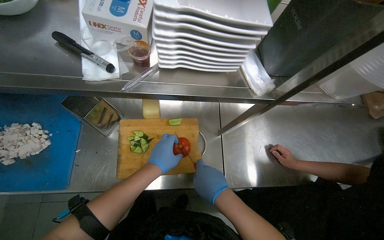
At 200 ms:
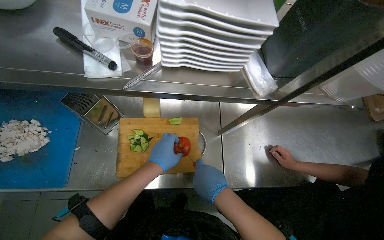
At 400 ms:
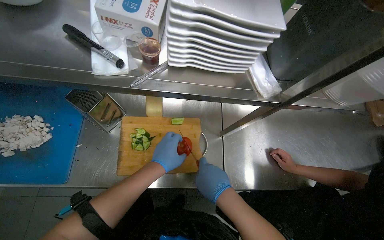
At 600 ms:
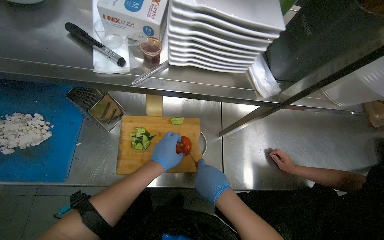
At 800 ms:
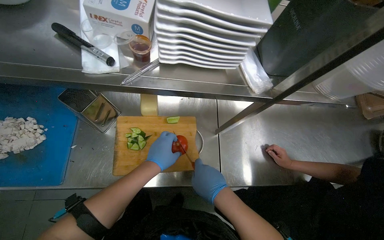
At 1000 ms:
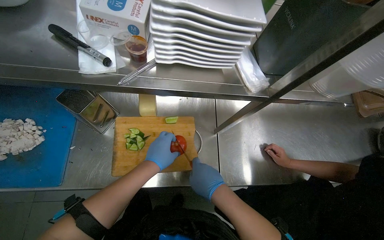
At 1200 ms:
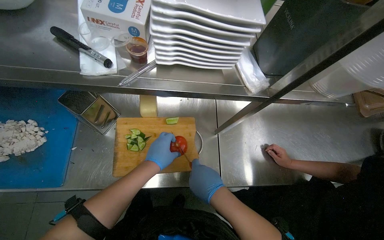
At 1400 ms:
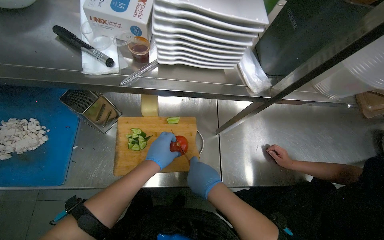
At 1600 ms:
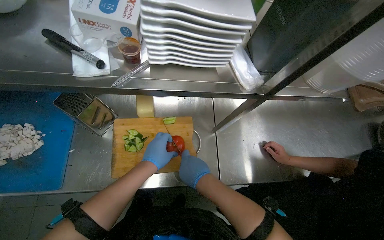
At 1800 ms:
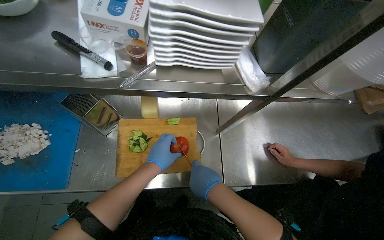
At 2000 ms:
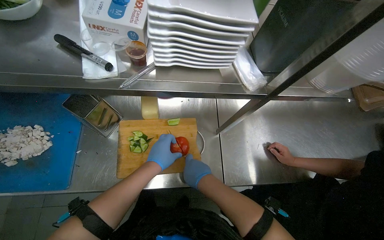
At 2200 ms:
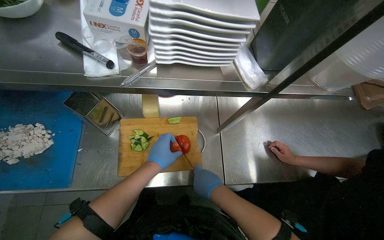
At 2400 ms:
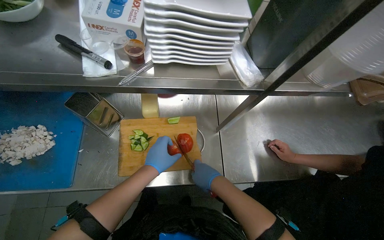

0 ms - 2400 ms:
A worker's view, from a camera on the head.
Job: preparing food.
The whole recording: Chopping cucumber. The worker chops a cucumber on a wooden cutting board.
0 ms - 2400 ms: The hands work in one place, with small movements.

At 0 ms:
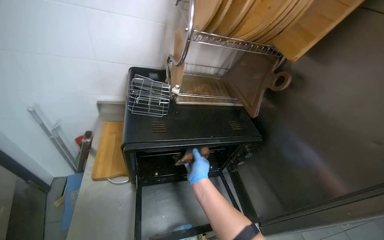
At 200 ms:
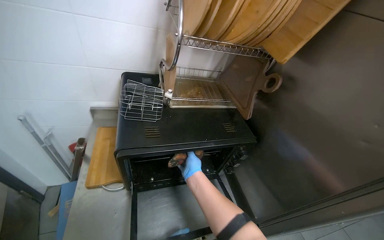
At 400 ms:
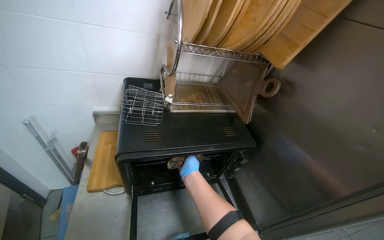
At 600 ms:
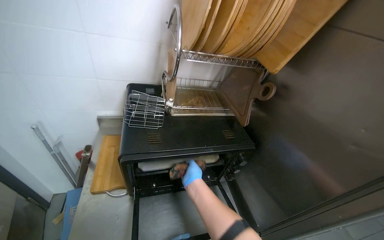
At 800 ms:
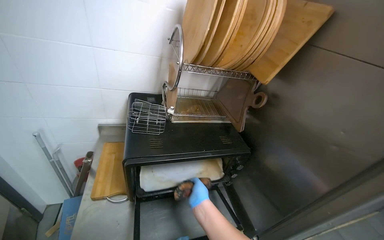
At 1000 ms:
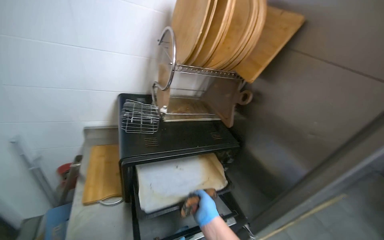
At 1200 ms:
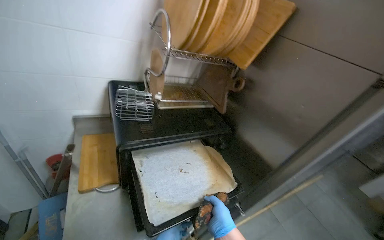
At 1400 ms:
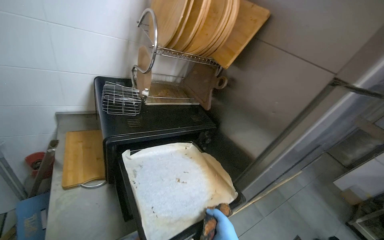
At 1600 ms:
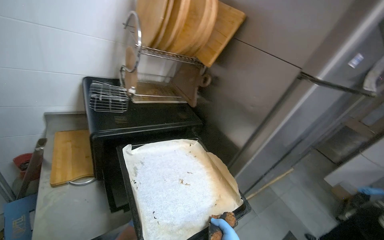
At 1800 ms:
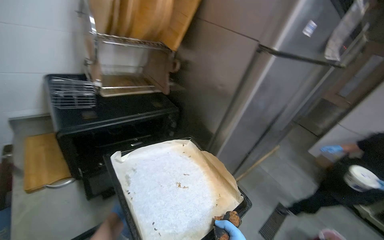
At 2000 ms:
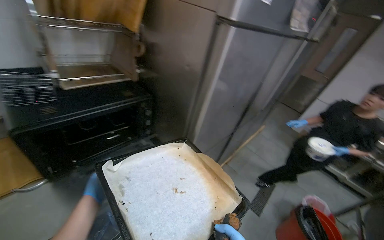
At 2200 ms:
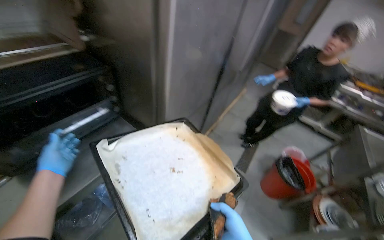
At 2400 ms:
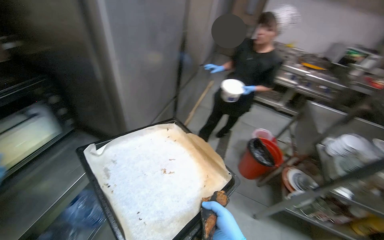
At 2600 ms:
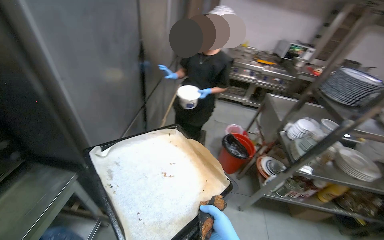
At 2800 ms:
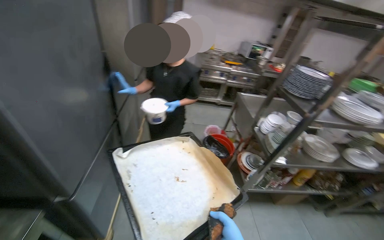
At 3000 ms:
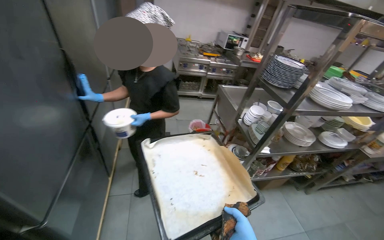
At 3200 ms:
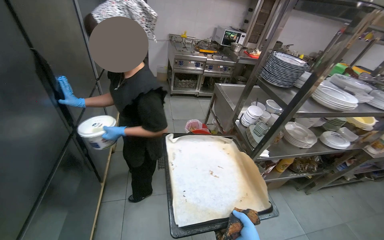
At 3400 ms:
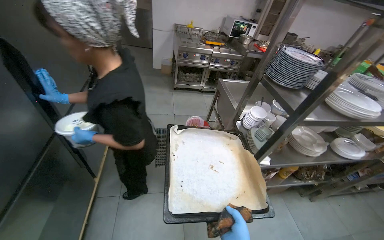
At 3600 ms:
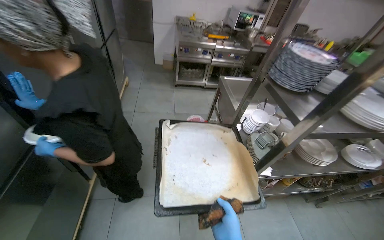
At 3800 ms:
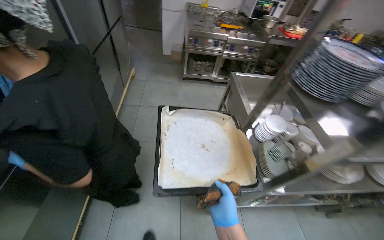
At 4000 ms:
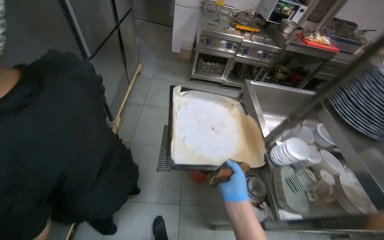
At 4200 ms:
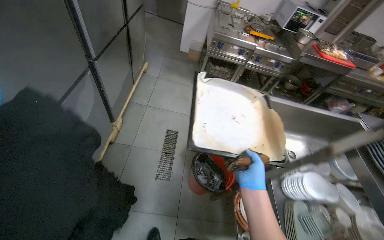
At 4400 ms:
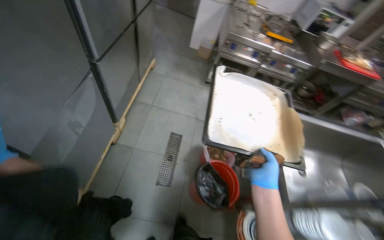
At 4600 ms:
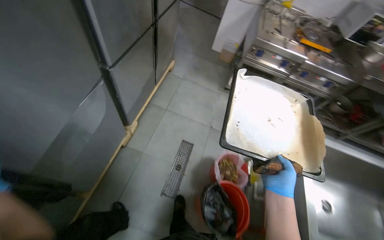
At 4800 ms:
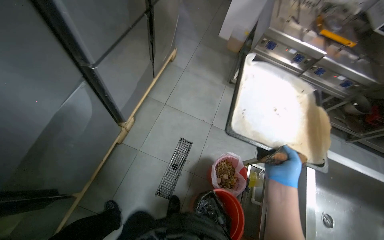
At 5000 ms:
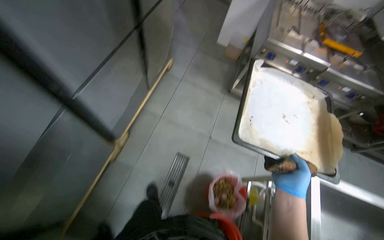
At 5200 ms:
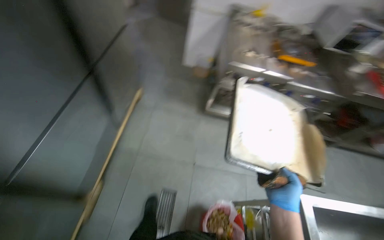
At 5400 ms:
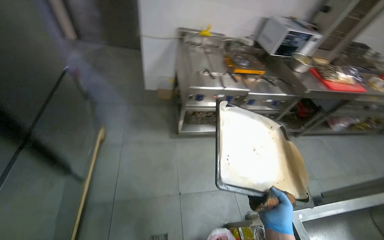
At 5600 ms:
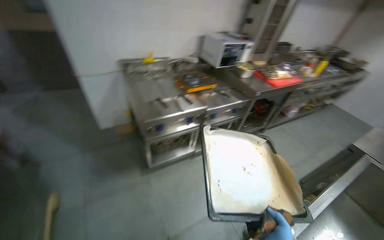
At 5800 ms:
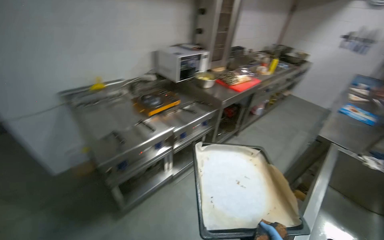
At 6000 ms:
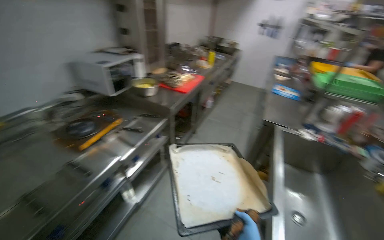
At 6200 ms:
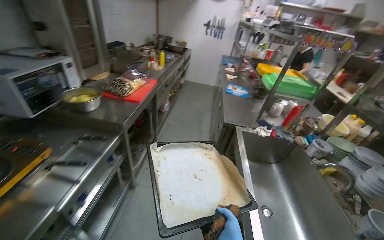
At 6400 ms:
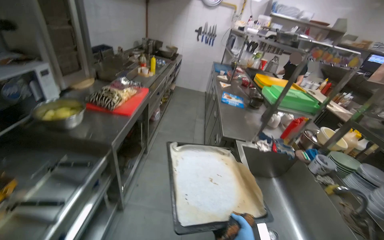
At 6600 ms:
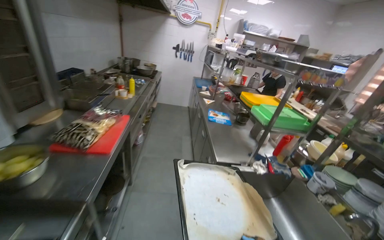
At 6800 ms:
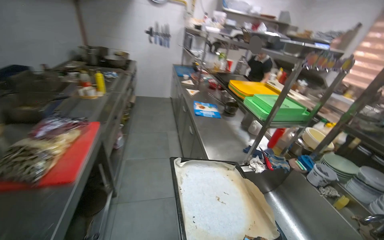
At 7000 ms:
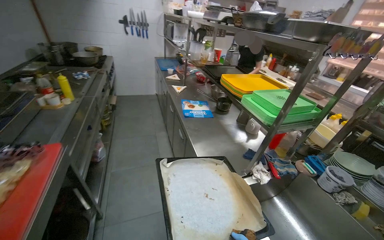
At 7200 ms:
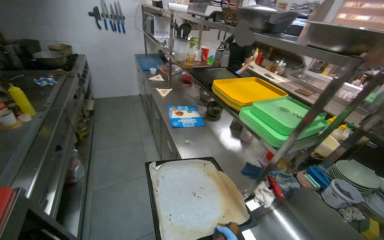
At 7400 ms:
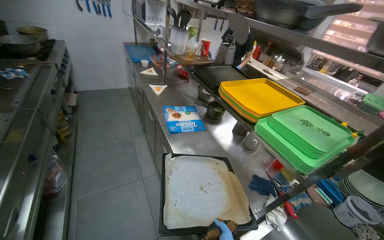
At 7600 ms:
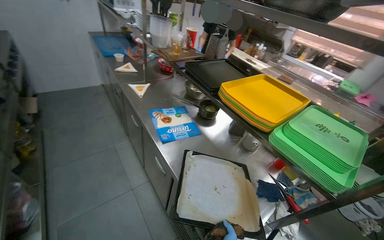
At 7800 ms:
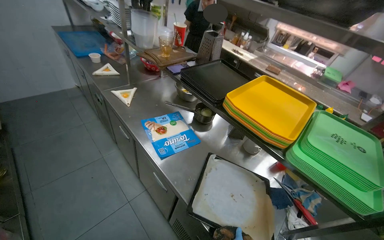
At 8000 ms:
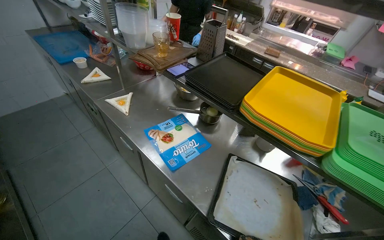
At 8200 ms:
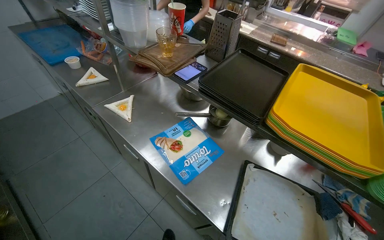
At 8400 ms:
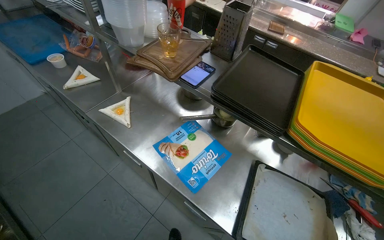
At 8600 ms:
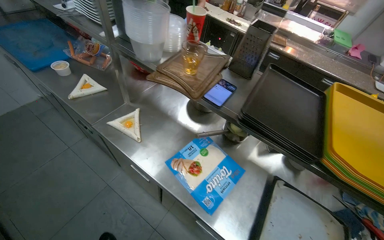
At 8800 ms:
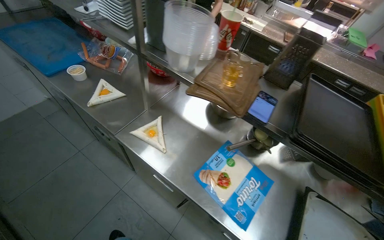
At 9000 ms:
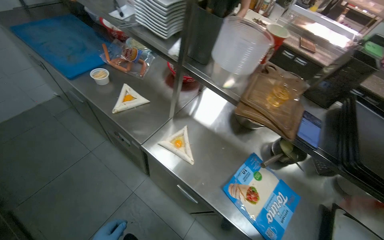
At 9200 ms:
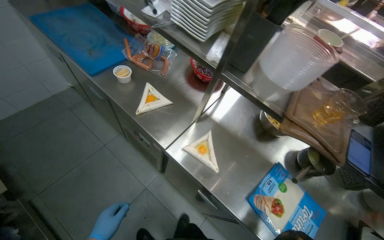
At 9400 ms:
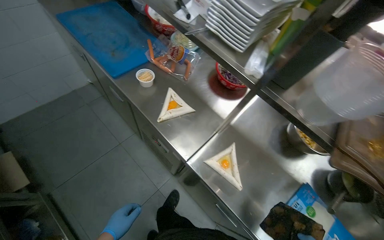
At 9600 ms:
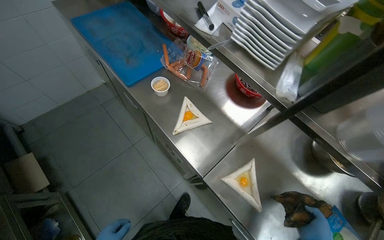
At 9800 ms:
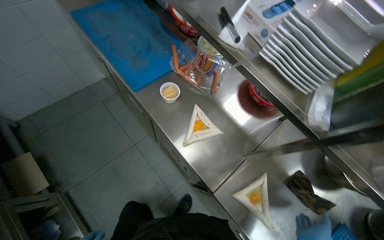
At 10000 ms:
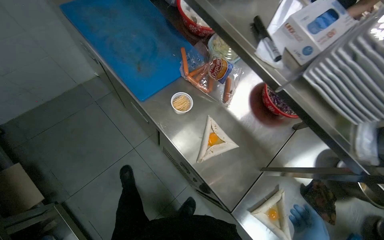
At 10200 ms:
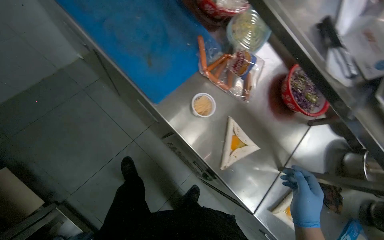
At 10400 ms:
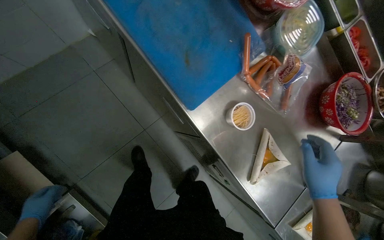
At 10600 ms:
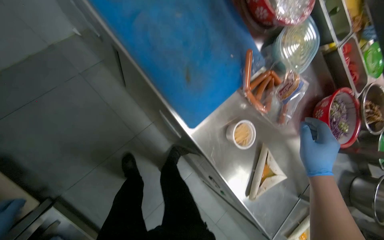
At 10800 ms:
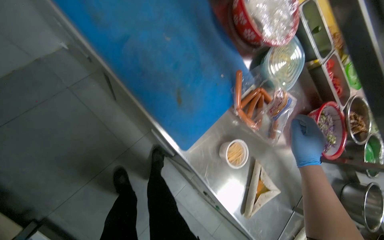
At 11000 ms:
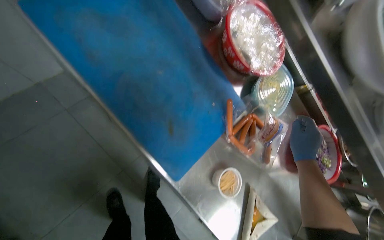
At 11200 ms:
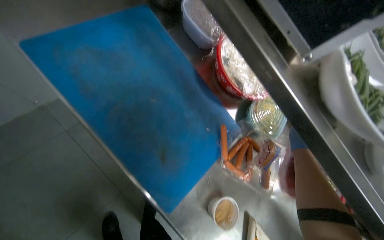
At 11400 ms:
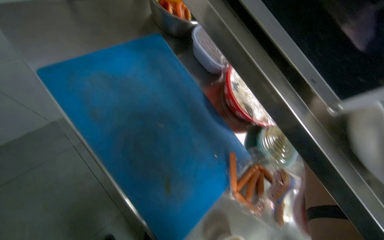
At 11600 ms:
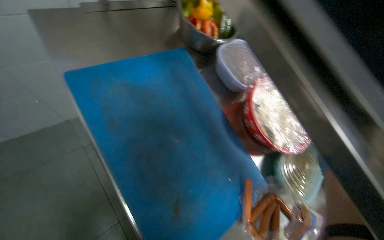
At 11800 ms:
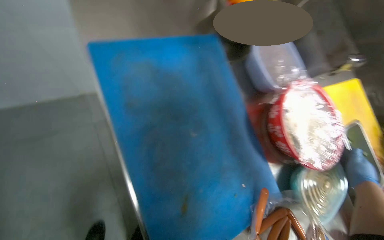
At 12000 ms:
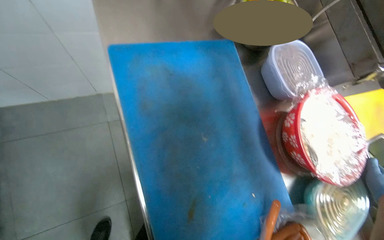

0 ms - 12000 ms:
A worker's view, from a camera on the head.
Job: preparing food.
The whole recording: Taking meal from microwave oven. The worker takes the meal from the microwave oven.
0 ms - 1600 ms: The view pans to the right by roughly 20 degrees.
1600 ms - 3000 ms: The camera travels roughly 40 cm. The wearer looks roughly 70 degrees further to the right. The view tips downward by approximately 15 degrees.
3000 ms - 4400 ms: The camera is carried about 80 cm. The wearer looks about 15 degrees further downward.
4400 ms - 6000 ms: The wearer moves approximately 1 m. The head rotates some 70 degrees to the right.
6000 ms - 7600 ms: The wearer moves some 1.5 m. The wearer looks some 60 degrees further to the right. The view tilts some 15 degrees downward.
7600 ms - 9000 ms: The wearer moves approximately 1 m. The head turns to the right by some 20 degrees. The camera pitches downward, by about 15 degrees.
9000 ms - 10400 ms: The camera is carried about 1 m. The view tips downward by roughly 30 degrees.
10400 ms - 12000 ms: The camera pitches upward, by approximately 20 degrees.

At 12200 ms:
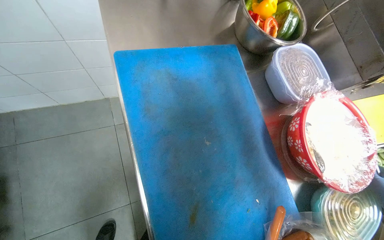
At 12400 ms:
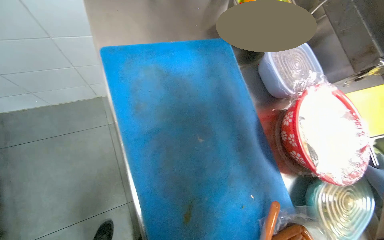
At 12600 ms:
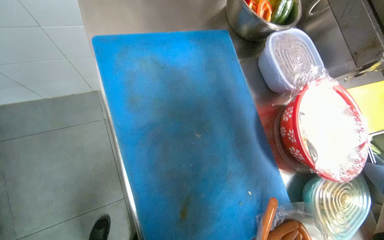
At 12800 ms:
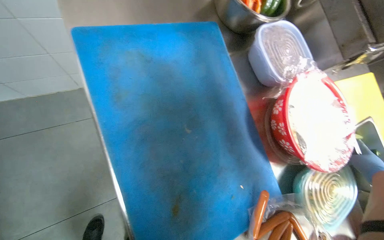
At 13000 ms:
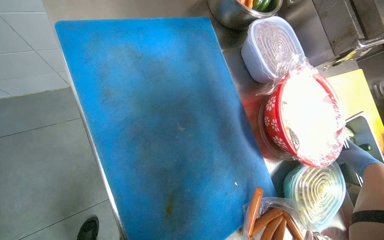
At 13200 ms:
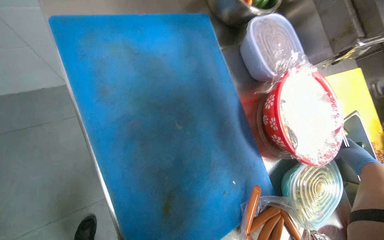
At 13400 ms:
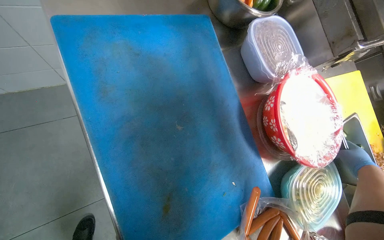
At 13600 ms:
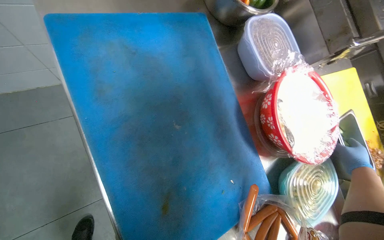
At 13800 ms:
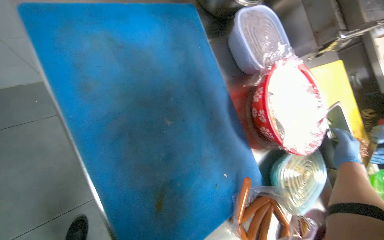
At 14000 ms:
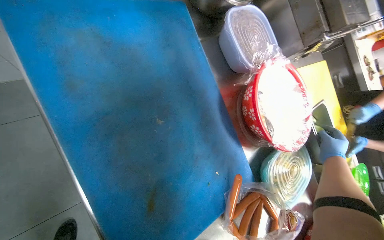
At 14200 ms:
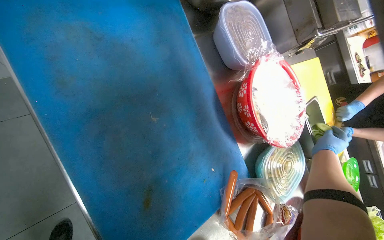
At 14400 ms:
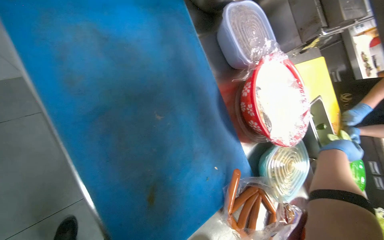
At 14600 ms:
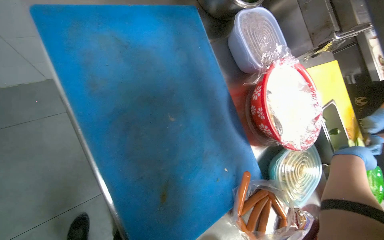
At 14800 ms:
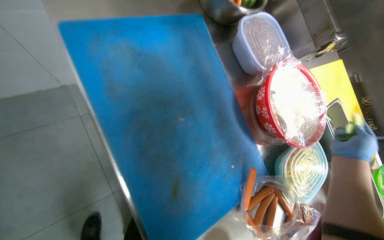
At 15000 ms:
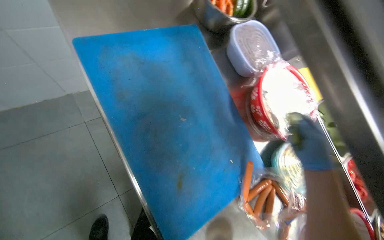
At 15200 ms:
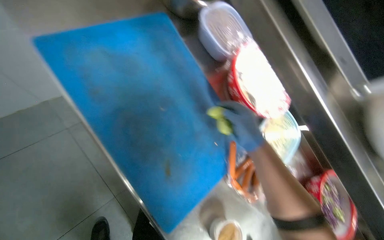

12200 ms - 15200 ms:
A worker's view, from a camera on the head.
Job: preparing food.
The whole recording: Taking meal from microwave oven. The worker takes the meal from the microwave oven.
13800 ms - 15200 ms: The right hand moves to the left and nearer to the camera, roughly 30 cm.

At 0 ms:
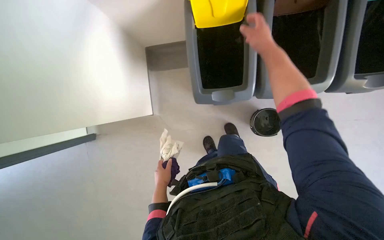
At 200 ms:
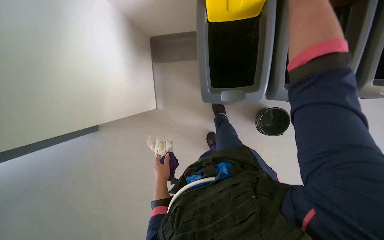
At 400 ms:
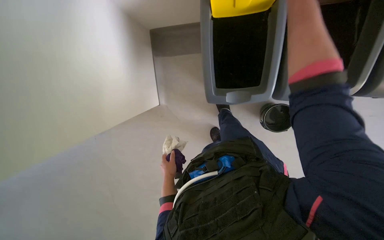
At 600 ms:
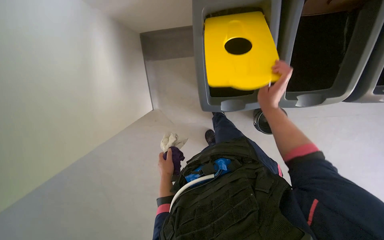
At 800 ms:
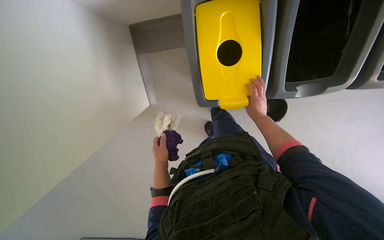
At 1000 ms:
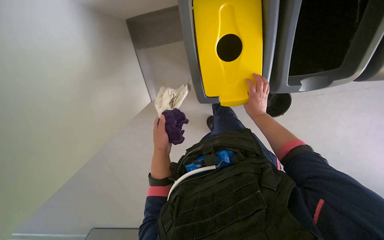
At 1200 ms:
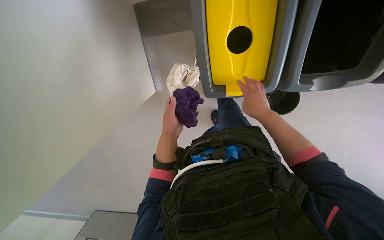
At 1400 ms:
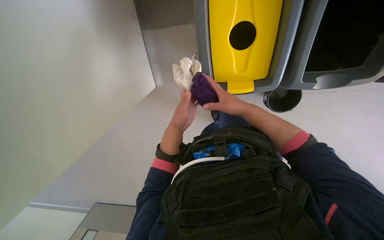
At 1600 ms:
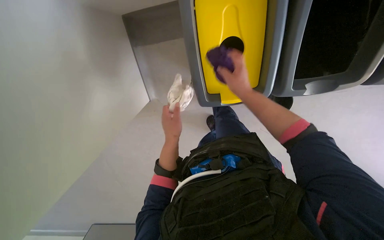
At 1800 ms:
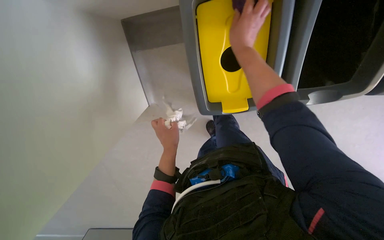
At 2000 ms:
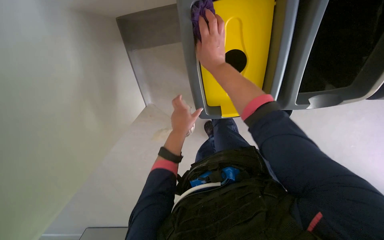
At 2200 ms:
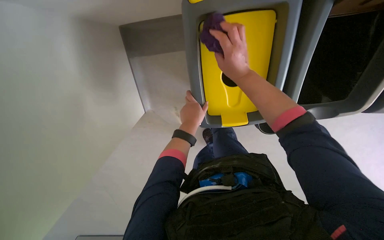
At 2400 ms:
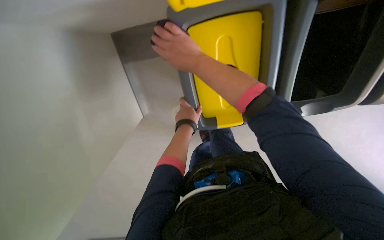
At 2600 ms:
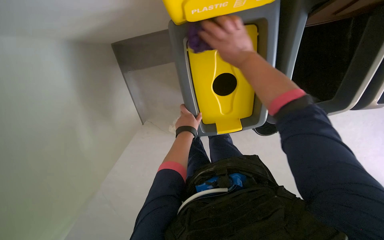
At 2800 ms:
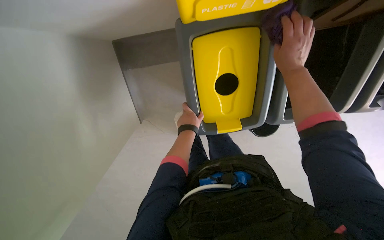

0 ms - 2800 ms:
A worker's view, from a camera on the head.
Job: managing trash.
The whole recording: Disposing cloths into recycling bins. The worker disposes of used cloths into recycling bins.
0 ms - 1400 ms: The view tips downward by some 15 degrees. The left hand travels up the picture and nearer to the camera by some 20 cm.
1400 ms - 2800 ms: The wearer looks roughly 15 degrees further upward. The right hand travels up the picture, to the right and nearer to the camera by about 25 cm.
